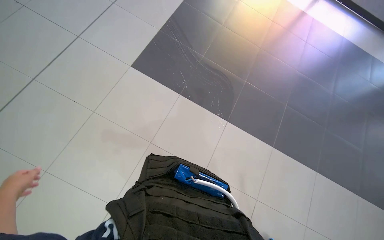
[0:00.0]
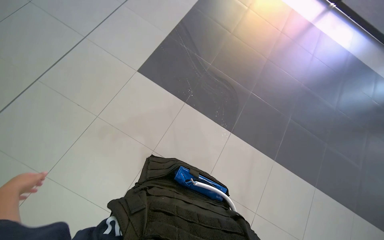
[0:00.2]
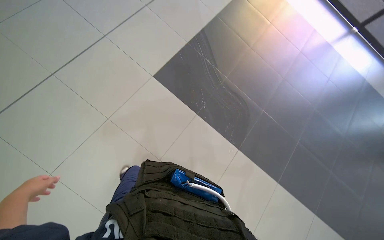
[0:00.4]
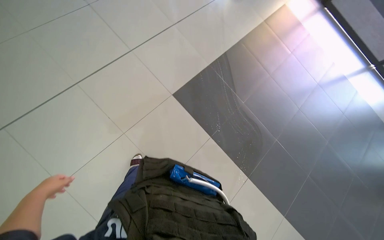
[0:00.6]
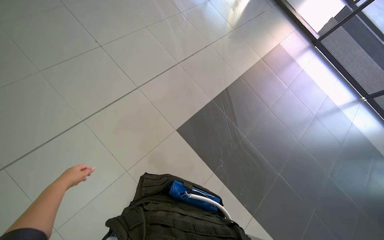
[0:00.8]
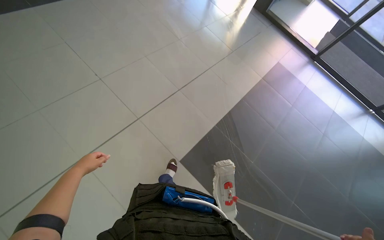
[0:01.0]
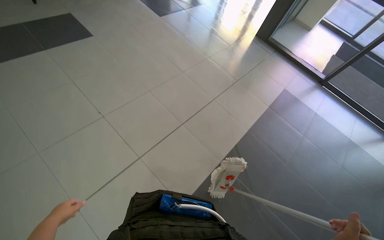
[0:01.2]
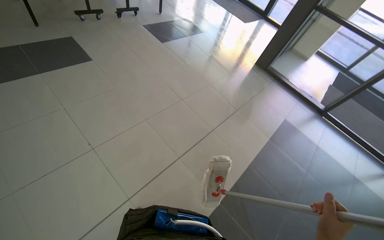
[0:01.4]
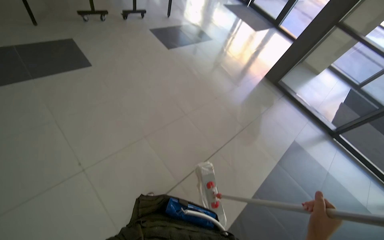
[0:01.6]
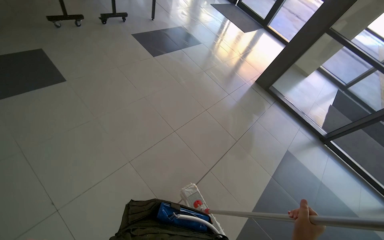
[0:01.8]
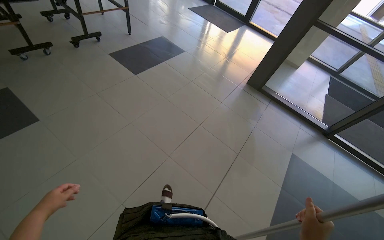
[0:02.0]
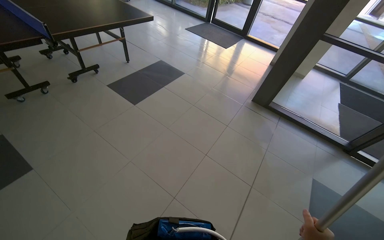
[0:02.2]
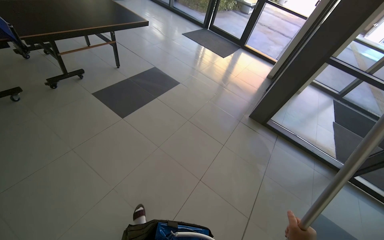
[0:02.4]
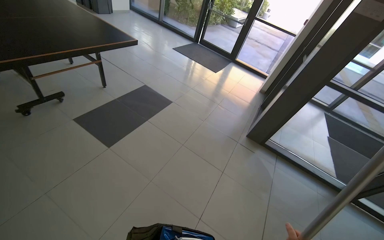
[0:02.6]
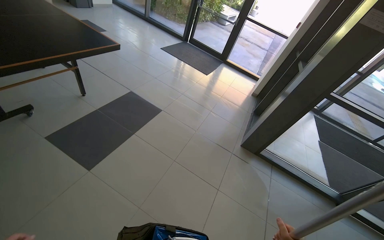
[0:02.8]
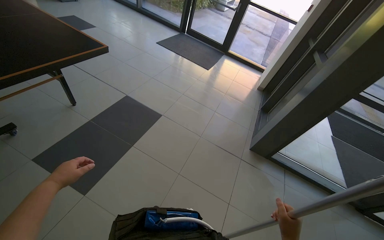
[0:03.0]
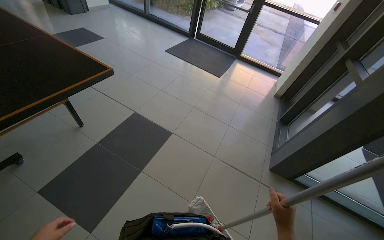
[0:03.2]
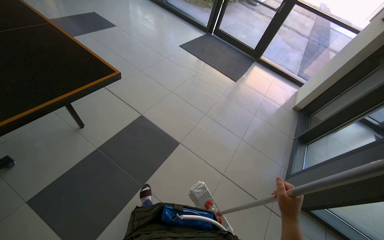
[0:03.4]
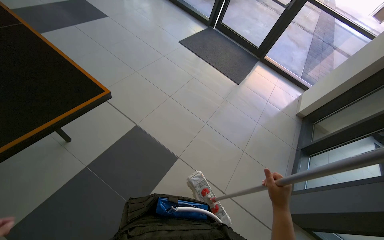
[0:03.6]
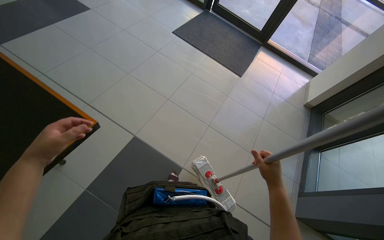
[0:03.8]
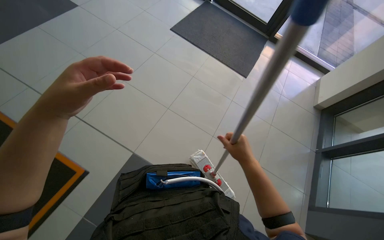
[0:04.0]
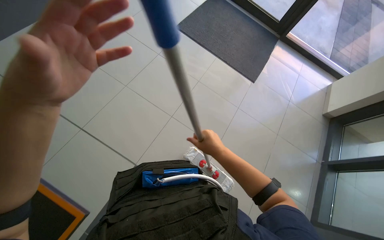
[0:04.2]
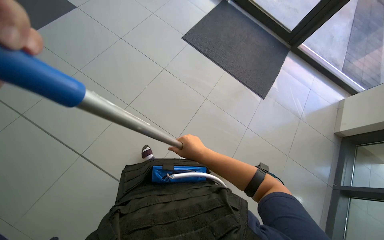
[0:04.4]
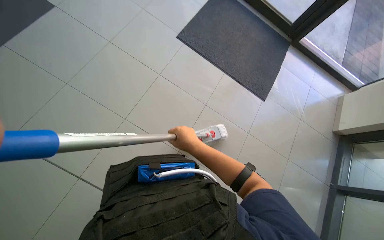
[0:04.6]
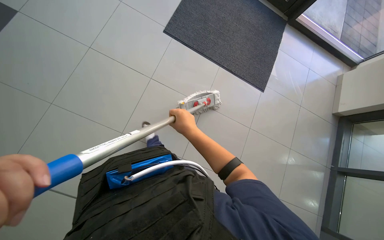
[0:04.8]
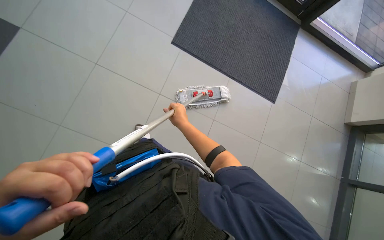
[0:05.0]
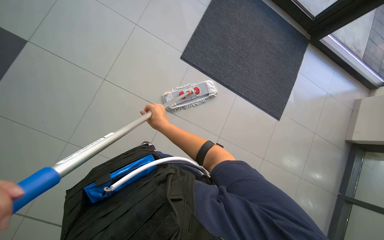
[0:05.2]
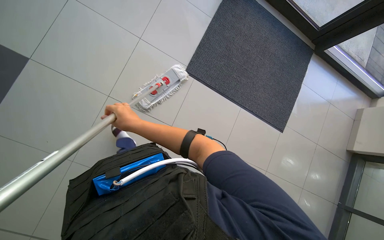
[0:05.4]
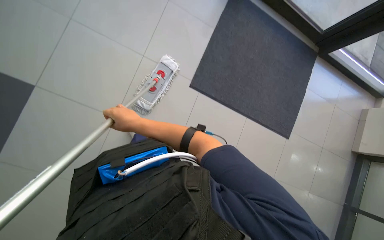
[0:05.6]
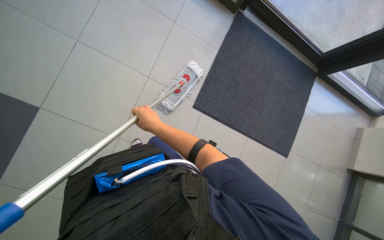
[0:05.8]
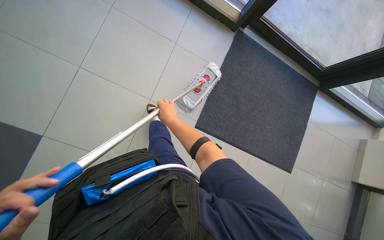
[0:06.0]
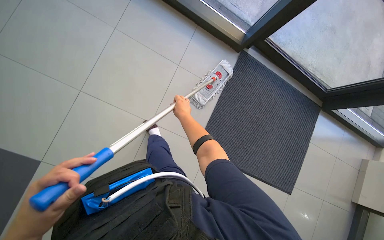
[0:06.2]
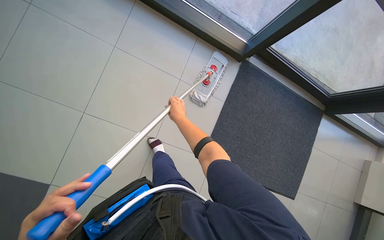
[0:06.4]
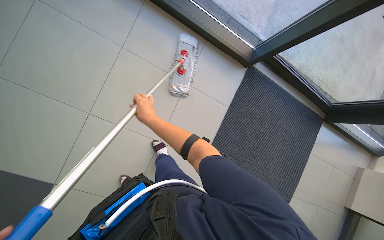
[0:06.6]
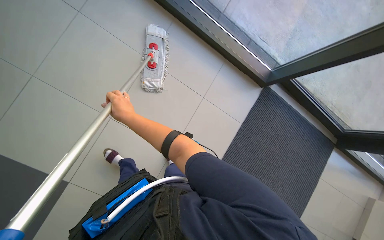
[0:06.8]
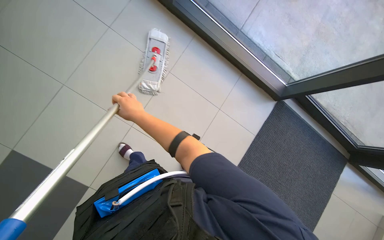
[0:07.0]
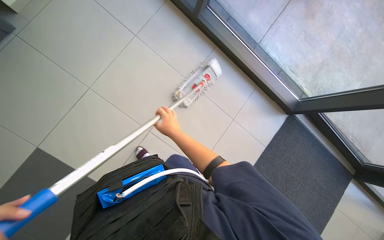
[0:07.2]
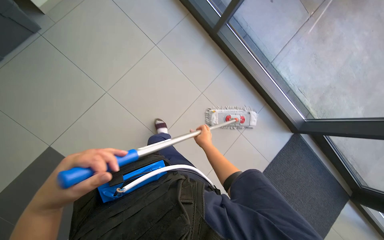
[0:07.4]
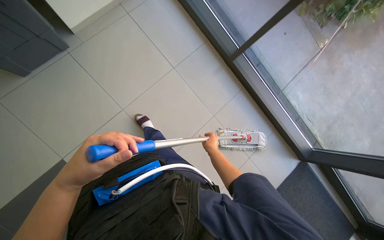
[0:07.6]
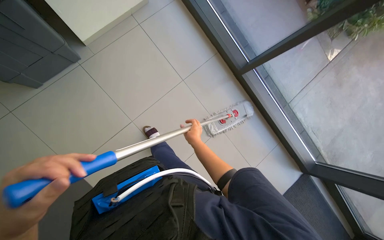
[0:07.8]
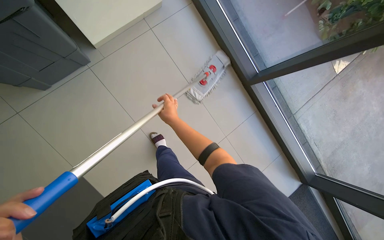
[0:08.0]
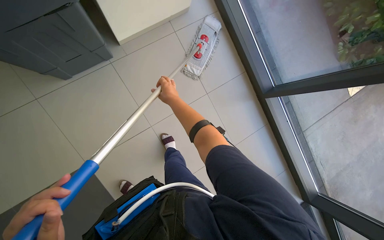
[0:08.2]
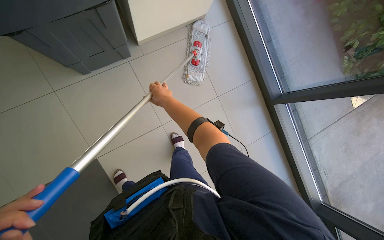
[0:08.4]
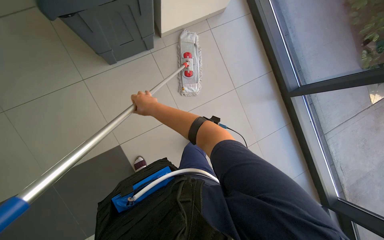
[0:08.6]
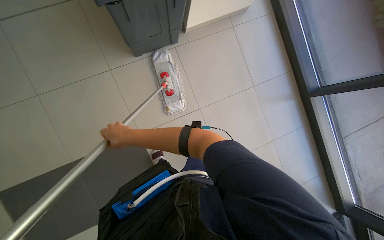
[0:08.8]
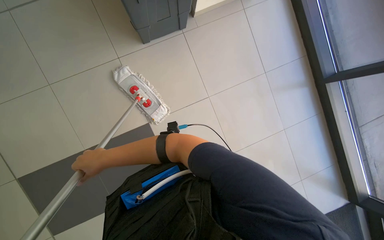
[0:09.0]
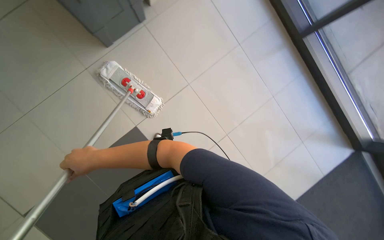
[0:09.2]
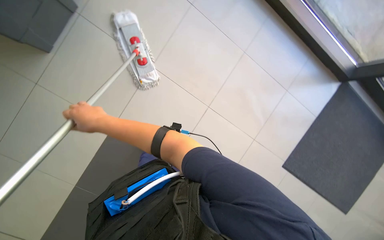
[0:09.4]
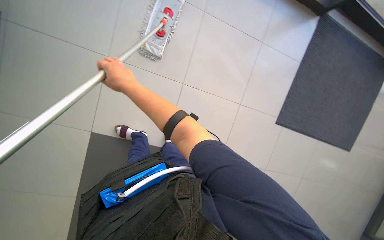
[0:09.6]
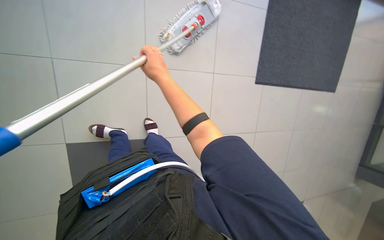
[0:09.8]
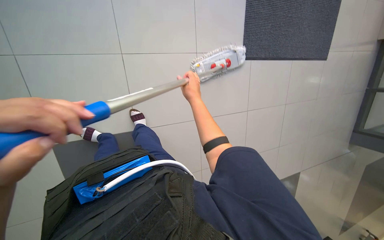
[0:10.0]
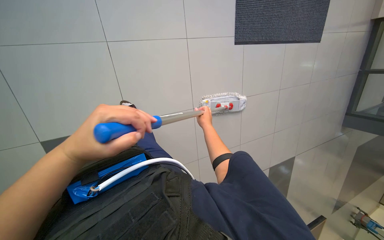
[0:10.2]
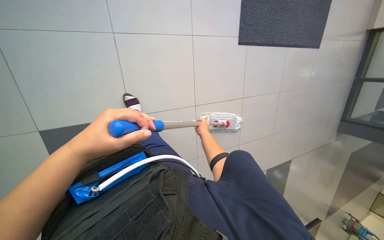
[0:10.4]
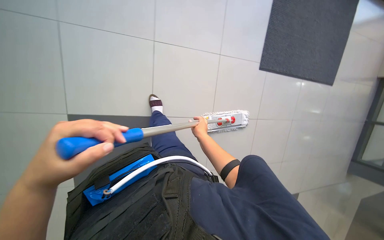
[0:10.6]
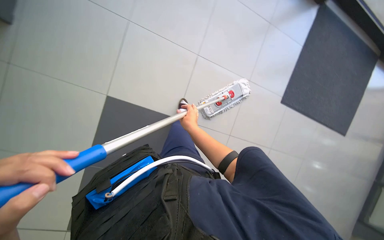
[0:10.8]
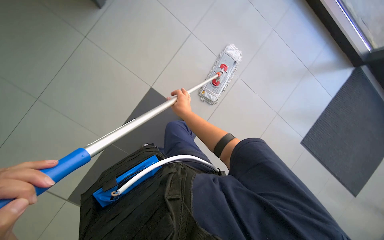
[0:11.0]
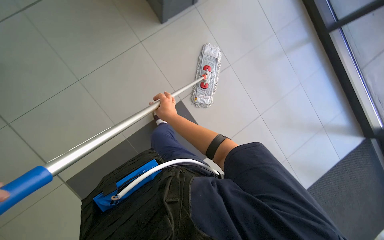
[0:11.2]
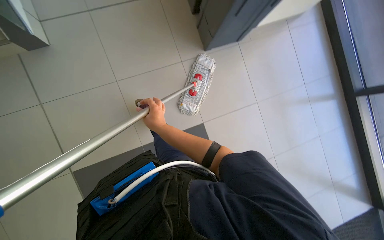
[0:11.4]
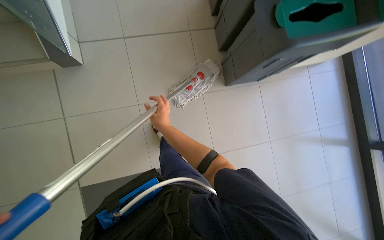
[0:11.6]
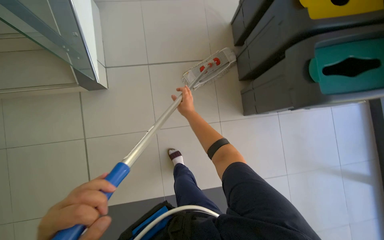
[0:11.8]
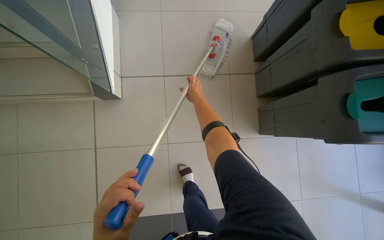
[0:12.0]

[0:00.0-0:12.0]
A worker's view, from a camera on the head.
Job: mopping floor.
The whole recording: Mopping floor. The worker mops the tiled floor with a mop, periodically wringing it in the cleaning cart.
0:00.0 to 0:01.6: The camera is carried some 1.5 m. The view tilts some 25 degrees upward.
0:01.6 to 0:03.0: The camera is carried roughly 2 m. The head turns to the right by some 20 degrees.
0:03.0 to 0:04.4: The camera travels roughly 2 m. The view tilts roughly 15 degrees downward.
0:06.0 to 0:07.6: The camera is carried approximately 1 m.
0:09.0 to 0:10.4: The wearer looks roughly 10 degrees further downward.

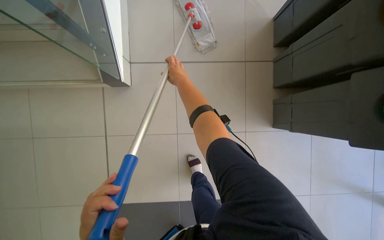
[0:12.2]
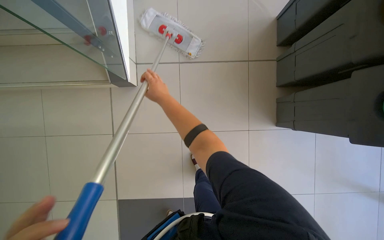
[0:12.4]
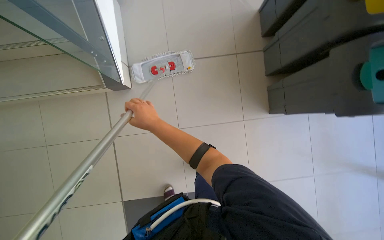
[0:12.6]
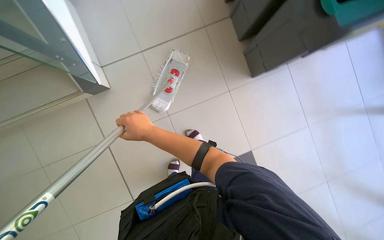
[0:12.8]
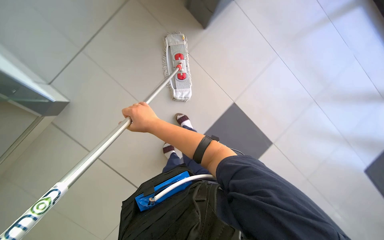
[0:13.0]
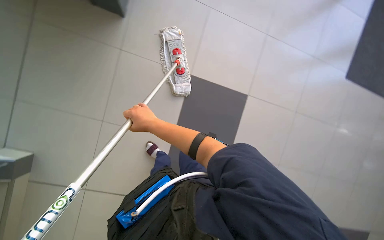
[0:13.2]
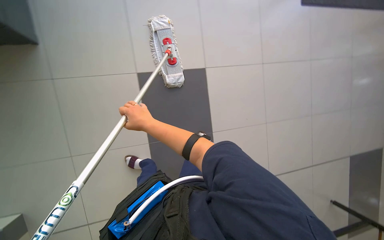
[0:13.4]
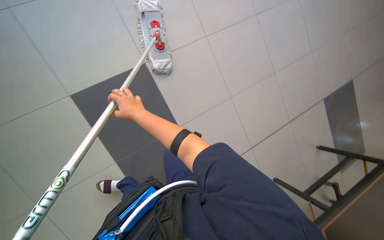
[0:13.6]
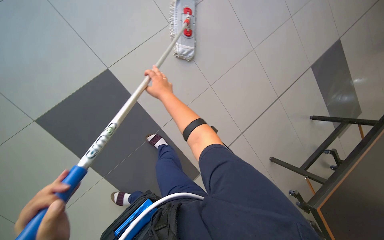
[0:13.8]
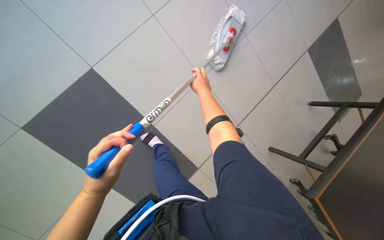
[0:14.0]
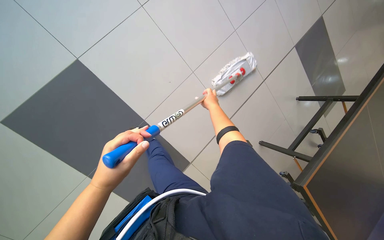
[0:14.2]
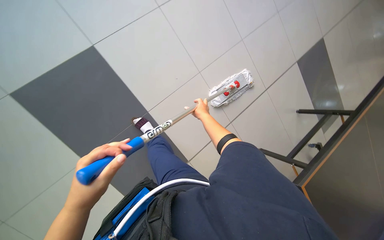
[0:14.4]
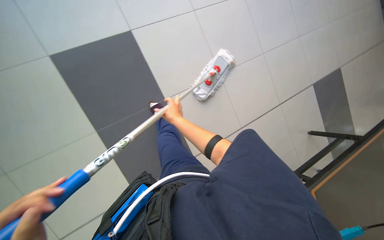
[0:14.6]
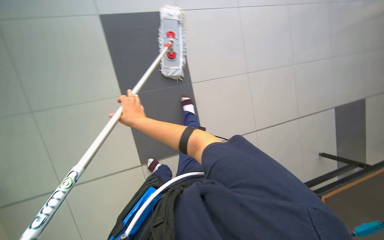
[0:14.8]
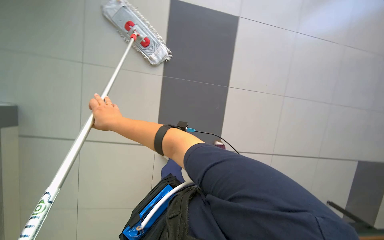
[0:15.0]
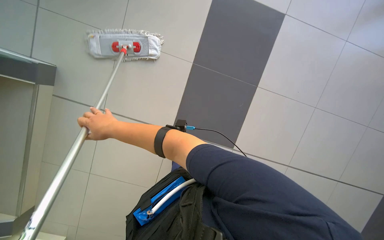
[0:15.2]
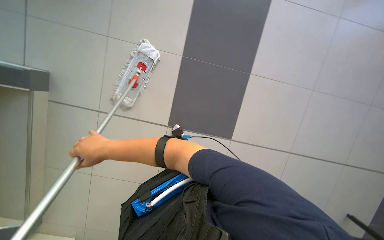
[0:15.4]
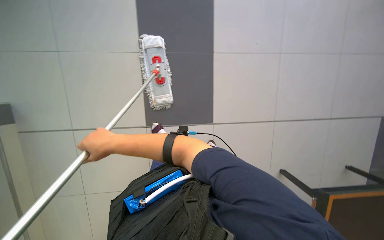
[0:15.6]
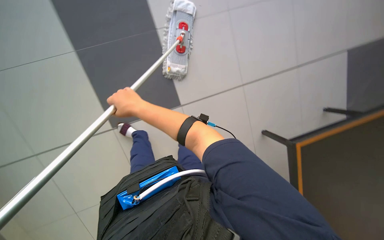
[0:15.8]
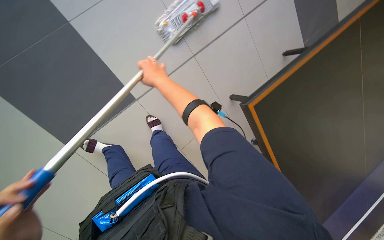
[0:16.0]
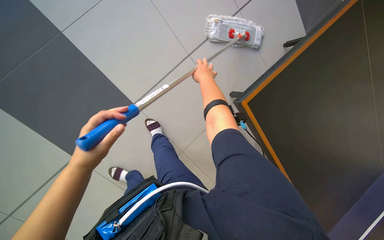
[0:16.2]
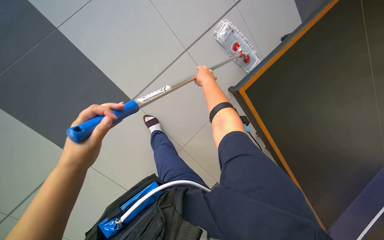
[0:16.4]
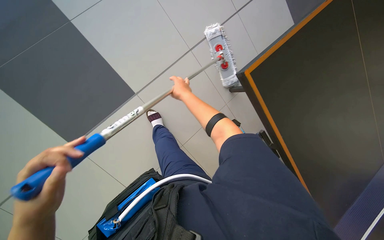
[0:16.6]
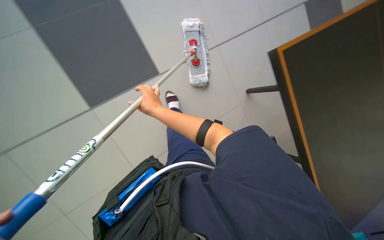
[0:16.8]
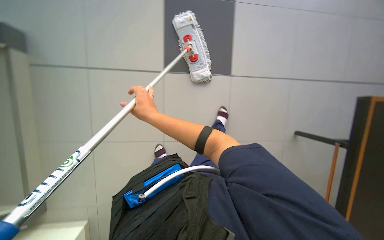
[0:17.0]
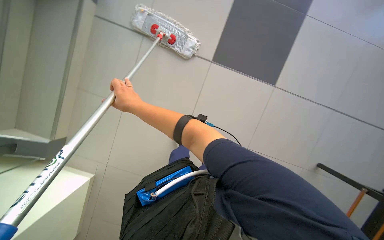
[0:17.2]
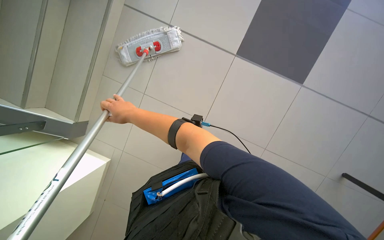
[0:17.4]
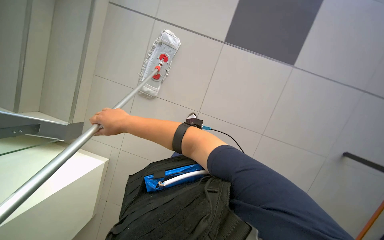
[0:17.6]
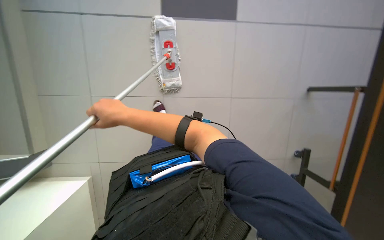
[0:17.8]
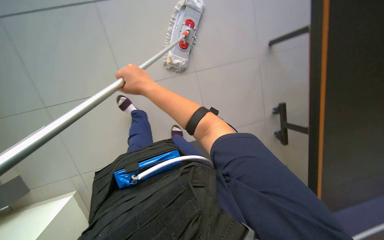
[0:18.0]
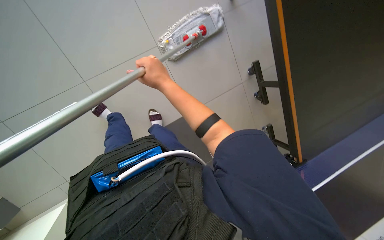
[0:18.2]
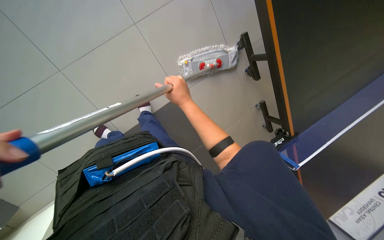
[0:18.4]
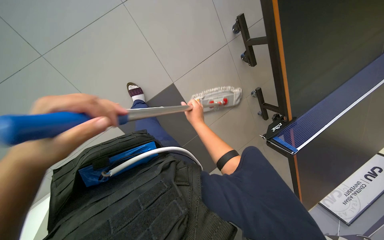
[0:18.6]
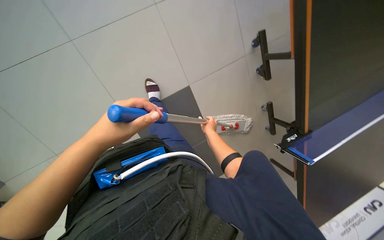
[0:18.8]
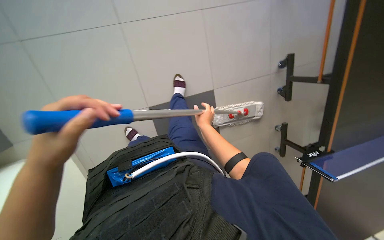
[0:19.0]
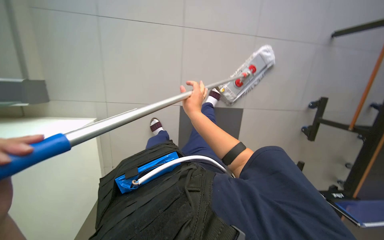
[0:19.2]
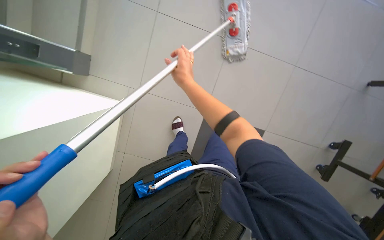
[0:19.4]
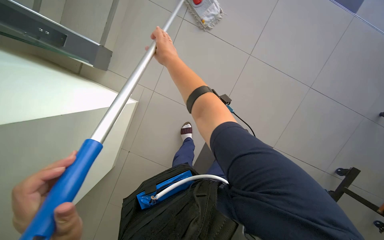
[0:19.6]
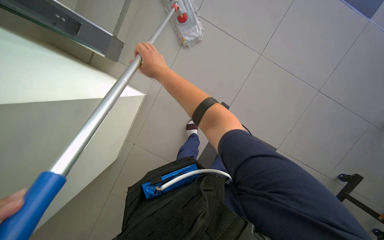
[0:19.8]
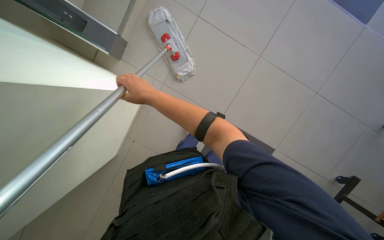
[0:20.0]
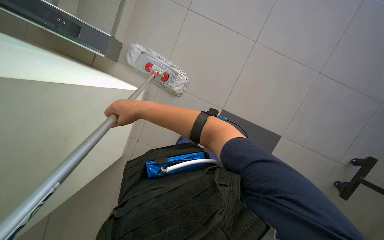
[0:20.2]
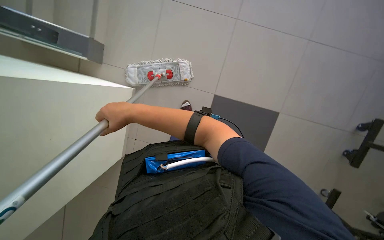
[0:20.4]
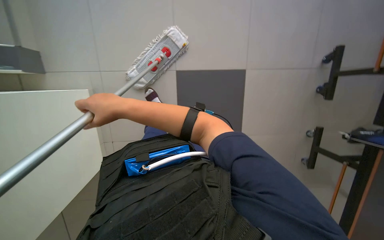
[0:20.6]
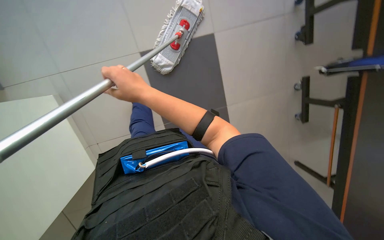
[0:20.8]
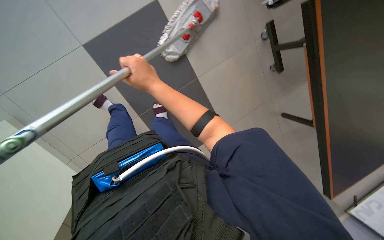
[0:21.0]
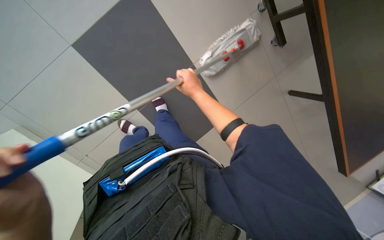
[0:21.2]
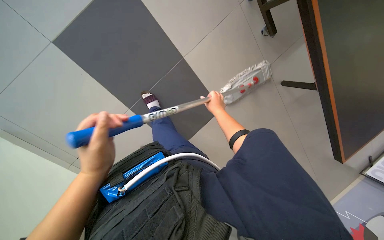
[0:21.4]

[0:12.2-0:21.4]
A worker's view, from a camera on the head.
Job: mopping floor.
The whole recording: Mopping floor. The worker mops the tiled floor with a mop, periodically wringing it in the cleaning cart.
0:12.2 to 0:13.8: The view tilts some 20 degrees downward. The scene turns about 45 degrees counterclockwise in the picture.
0:18.4 to 0:19.8: The head turns to the left by approximately 25 degrees. The right hand moves to the left, some 20 cm.
0:19.8 to 0:21.4: Everything in view rotates about 50 degrees counterclockwise.
